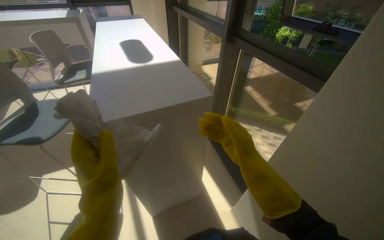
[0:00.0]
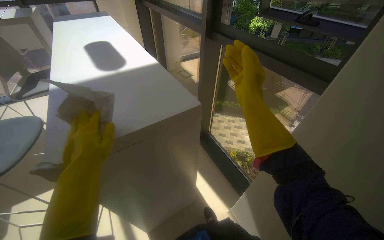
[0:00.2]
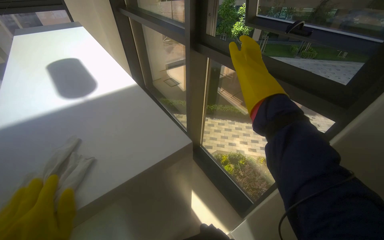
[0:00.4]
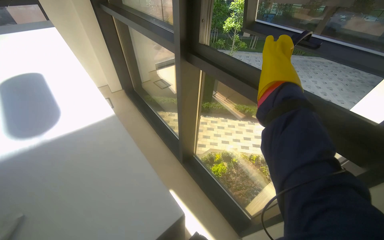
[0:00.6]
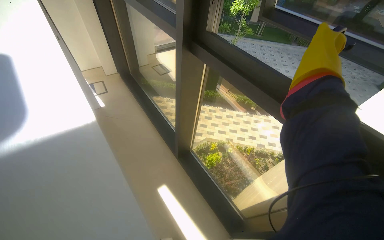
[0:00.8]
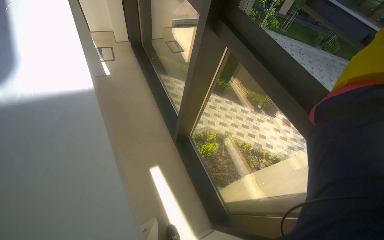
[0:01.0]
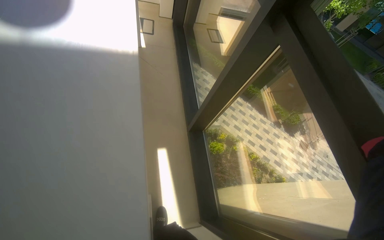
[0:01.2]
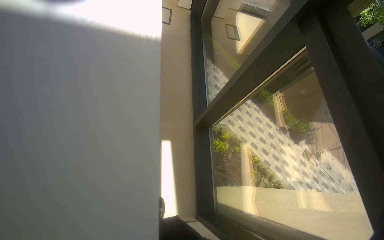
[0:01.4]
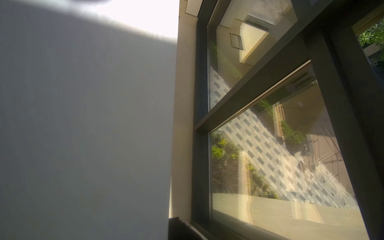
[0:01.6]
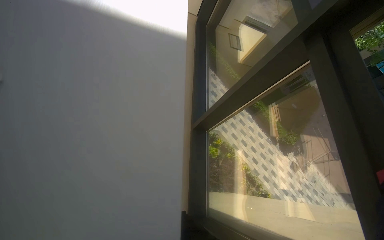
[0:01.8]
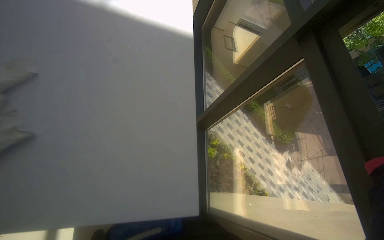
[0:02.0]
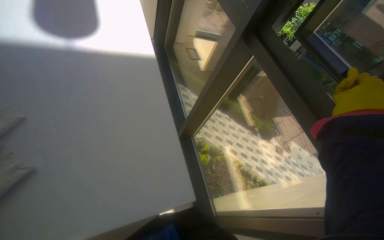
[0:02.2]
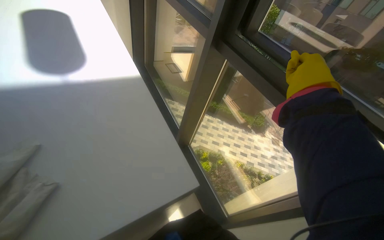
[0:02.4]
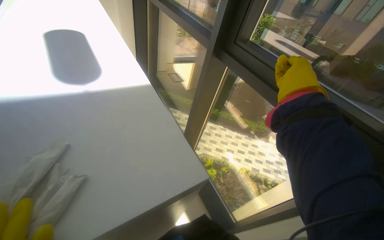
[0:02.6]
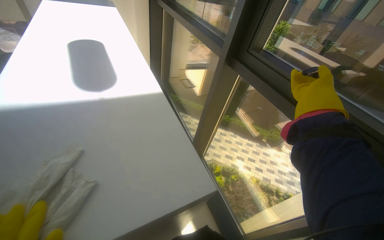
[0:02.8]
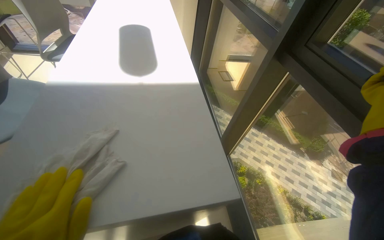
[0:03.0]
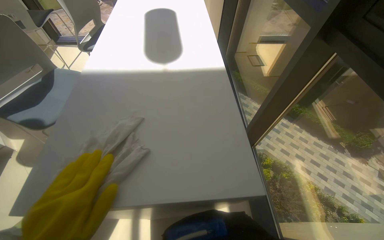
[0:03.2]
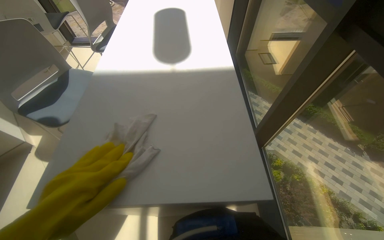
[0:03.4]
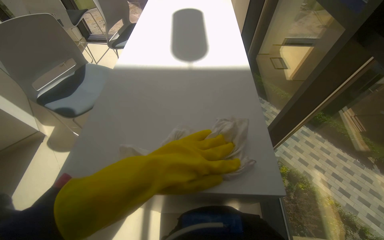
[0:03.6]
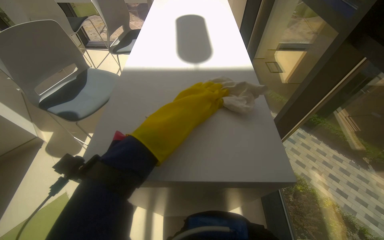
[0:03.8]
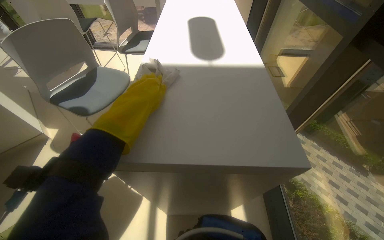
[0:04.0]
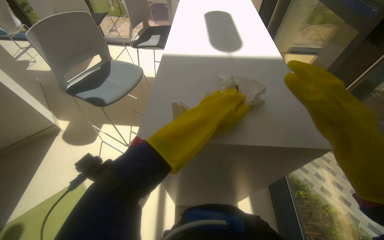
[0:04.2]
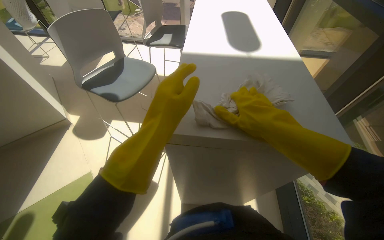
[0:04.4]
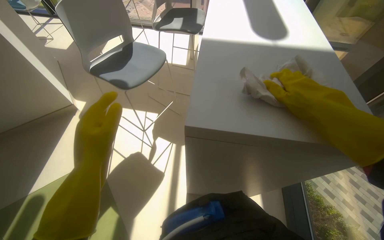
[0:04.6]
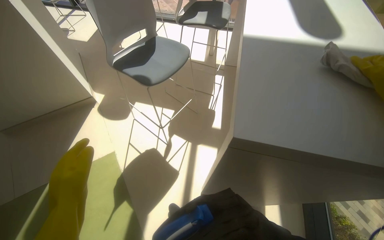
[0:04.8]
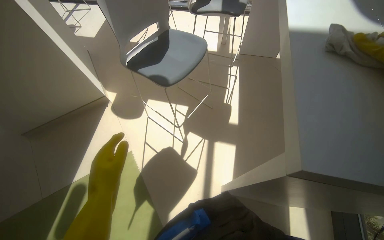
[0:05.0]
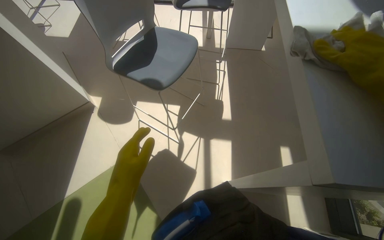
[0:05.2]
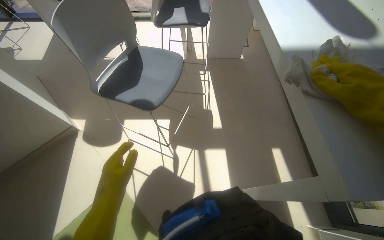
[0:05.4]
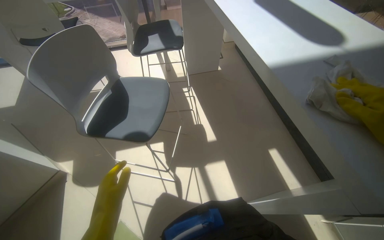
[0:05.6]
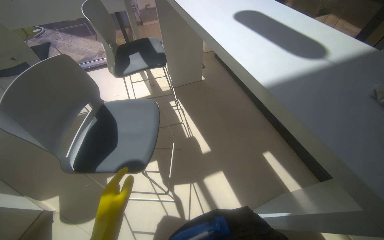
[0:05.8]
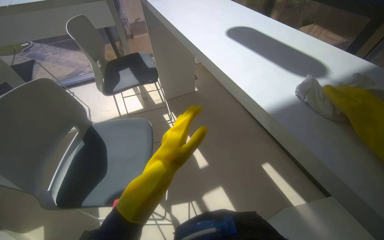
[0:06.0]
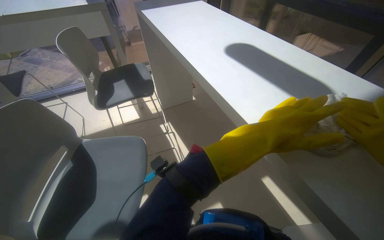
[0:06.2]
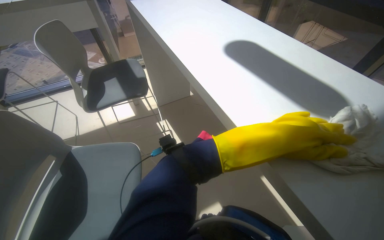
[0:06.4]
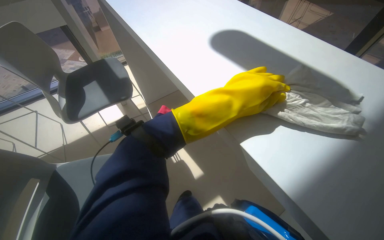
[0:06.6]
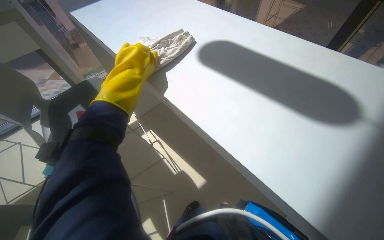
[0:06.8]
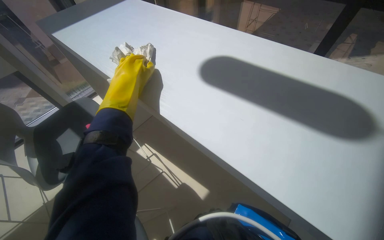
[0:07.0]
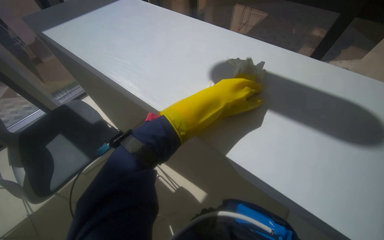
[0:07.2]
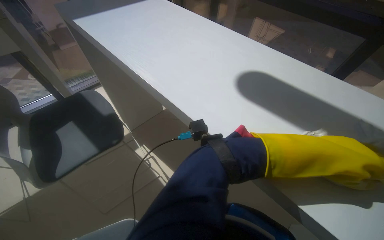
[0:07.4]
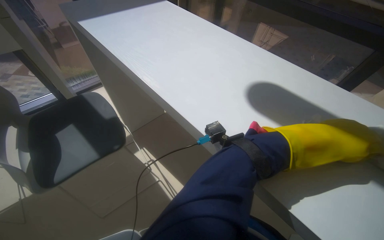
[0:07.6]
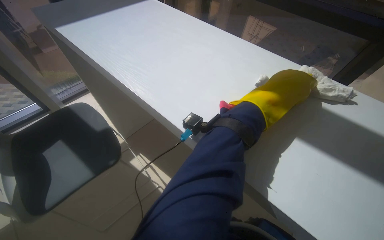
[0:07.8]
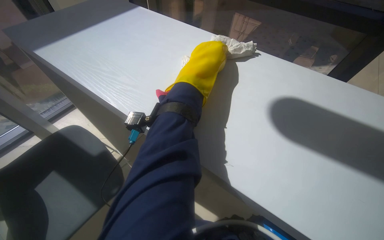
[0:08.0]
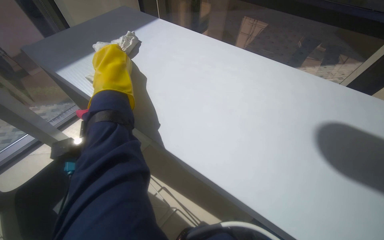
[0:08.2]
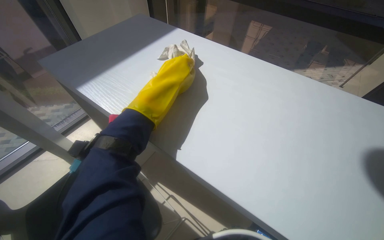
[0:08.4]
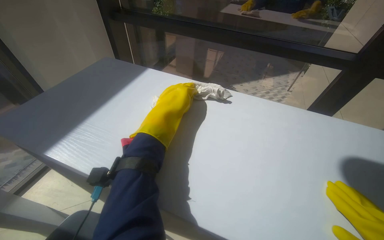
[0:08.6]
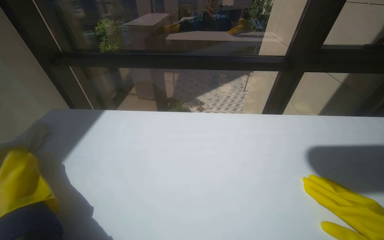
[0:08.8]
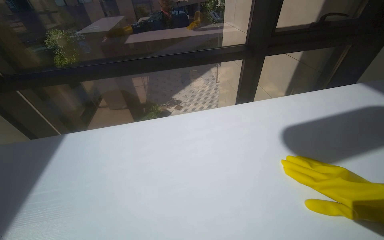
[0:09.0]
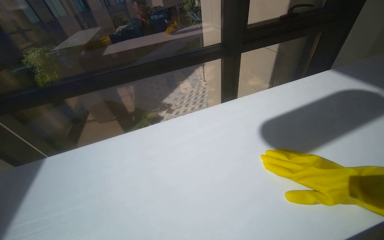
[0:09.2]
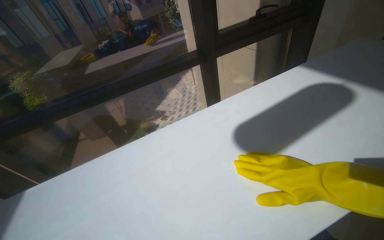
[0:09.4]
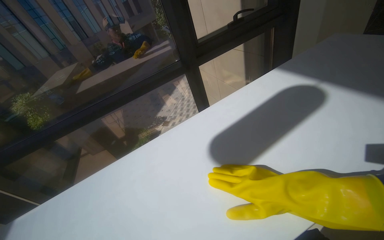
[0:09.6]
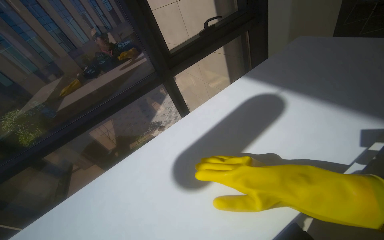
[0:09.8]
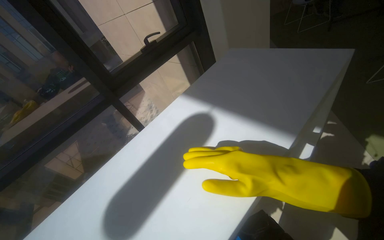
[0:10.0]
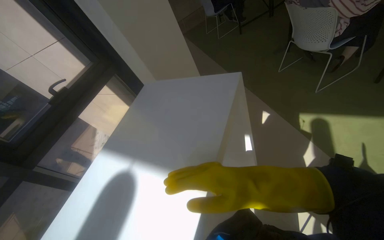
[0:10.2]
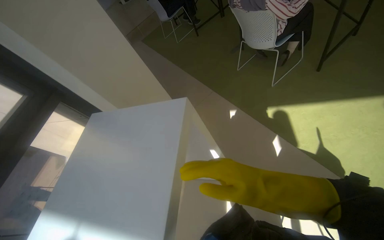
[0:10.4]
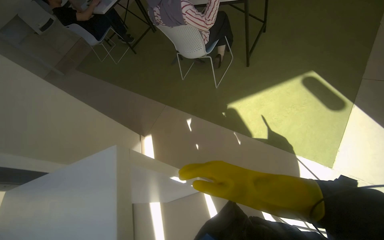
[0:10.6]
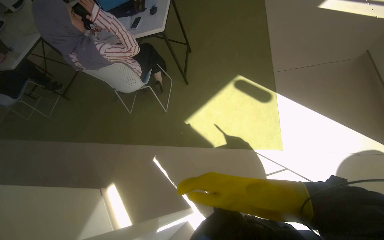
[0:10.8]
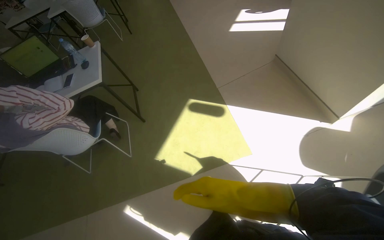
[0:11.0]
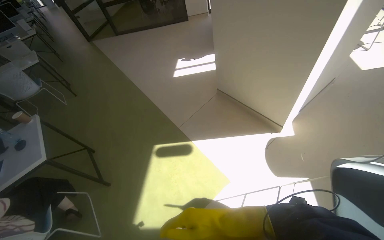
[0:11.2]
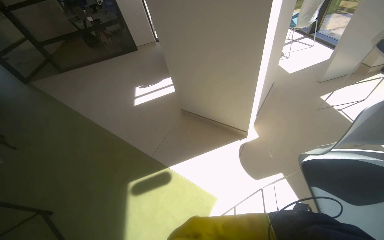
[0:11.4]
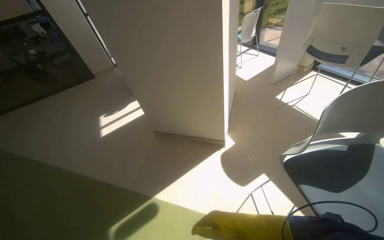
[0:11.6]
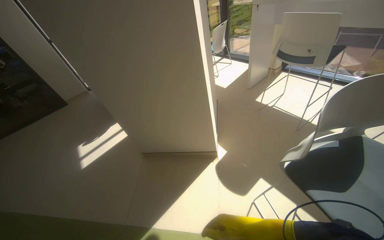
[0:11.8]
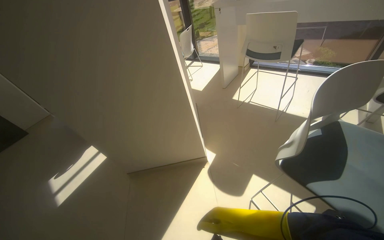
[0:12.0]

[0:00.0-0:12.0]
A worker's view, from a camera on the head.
Job: wiping surfaces.
The whole recording: Cleaning table surface. The worker wipes a long white table surface with a white cloth.
0:00.0 to 0:01.6: The camera is carried about 60 cm. The wearer looks roughly 15 degrees further downward. The scene turns some 30 degrees clockwise in the picture.
0:03.0 to 0:04.4: The head turns to the left by about 20 degrees.
0:04.4 to 0:06.0: The head travels about 60 cm. The head rotates roughly 30 degrees to the right.
0:06.0 to 0:07.6: The camera travels about 50 cm. The wearer looks roughly 20 degrees further to the right.
0:07.6 to 0:09.0: The wearer moves some 40 cm. The head rotates approximately 55 degrees to the right.
0:09.0 to 0:10.4: The camera travels some 80 cm. The wearer's head swings approximately 70 degrees to the right.
0:10.4 to 0:12.0: The head travels approximately 60 cm. The head turns to the right by approximately 145 degrees. The camera pitches upward, by roughly 50 degrees.

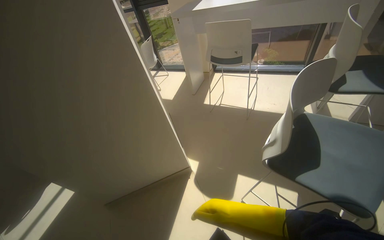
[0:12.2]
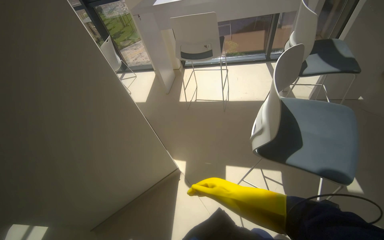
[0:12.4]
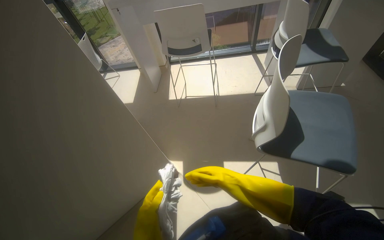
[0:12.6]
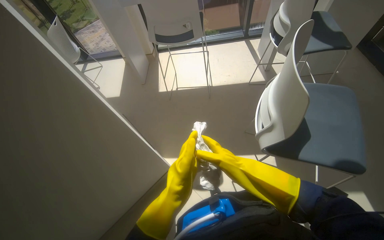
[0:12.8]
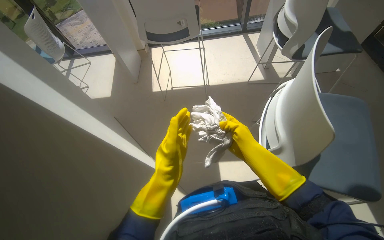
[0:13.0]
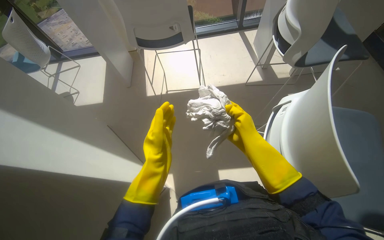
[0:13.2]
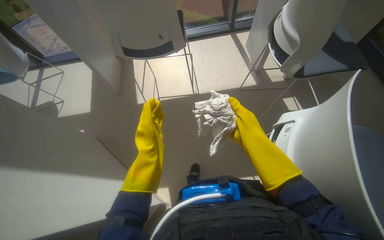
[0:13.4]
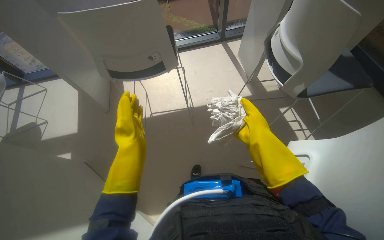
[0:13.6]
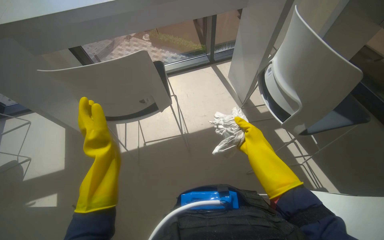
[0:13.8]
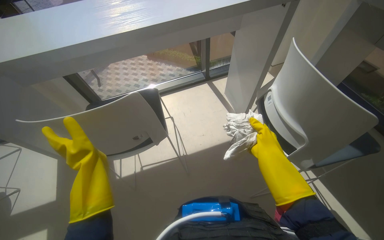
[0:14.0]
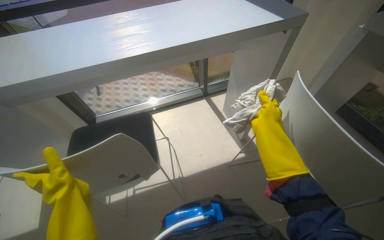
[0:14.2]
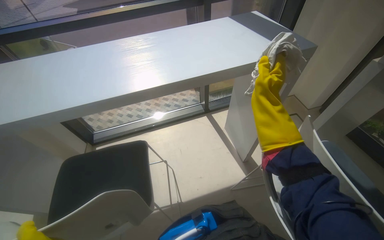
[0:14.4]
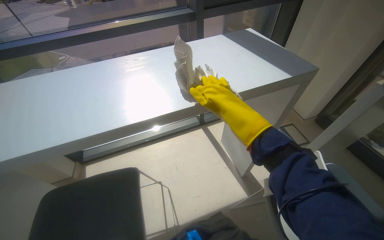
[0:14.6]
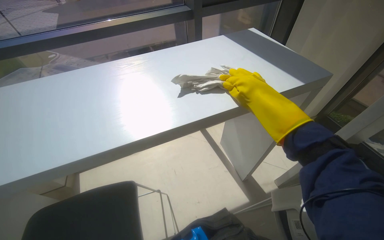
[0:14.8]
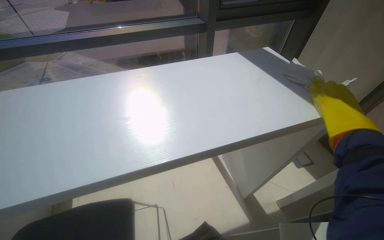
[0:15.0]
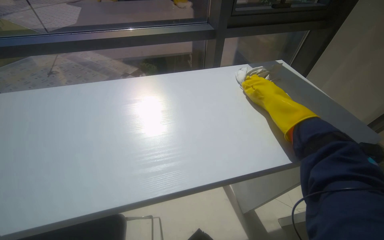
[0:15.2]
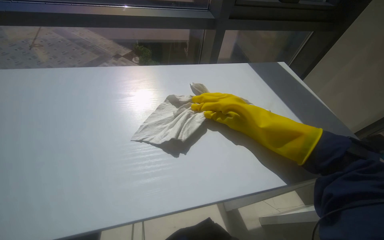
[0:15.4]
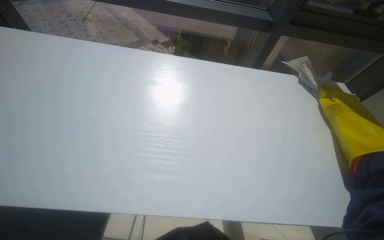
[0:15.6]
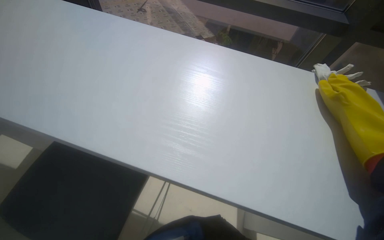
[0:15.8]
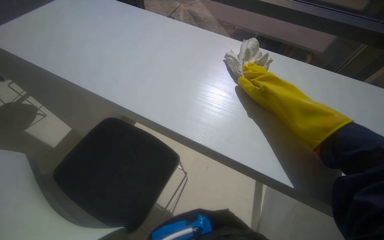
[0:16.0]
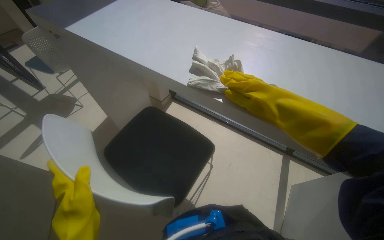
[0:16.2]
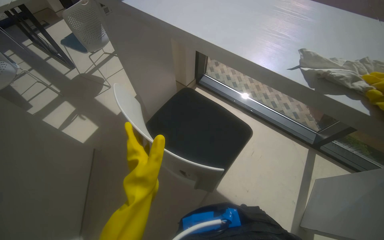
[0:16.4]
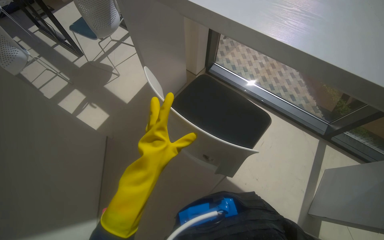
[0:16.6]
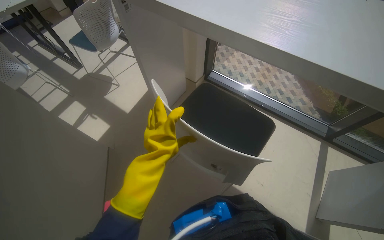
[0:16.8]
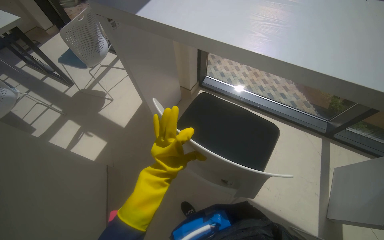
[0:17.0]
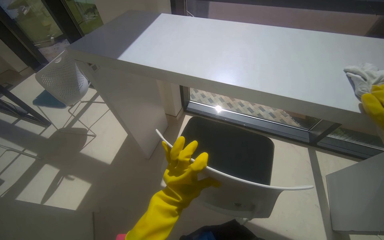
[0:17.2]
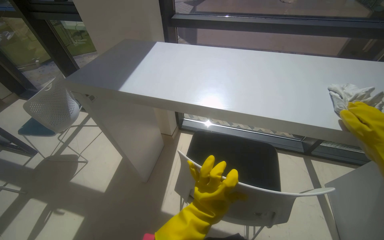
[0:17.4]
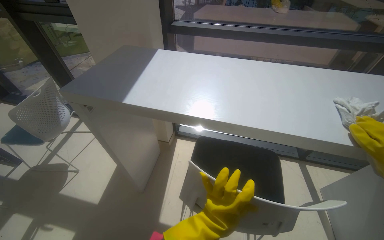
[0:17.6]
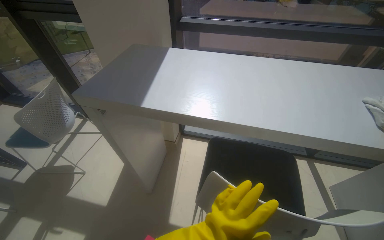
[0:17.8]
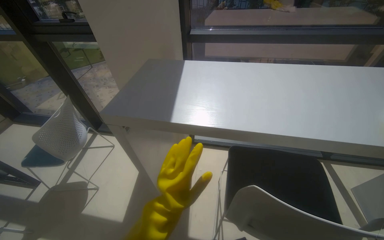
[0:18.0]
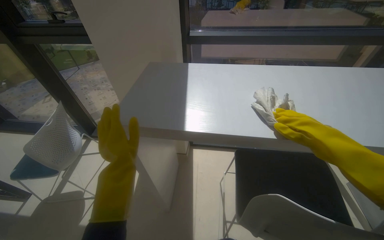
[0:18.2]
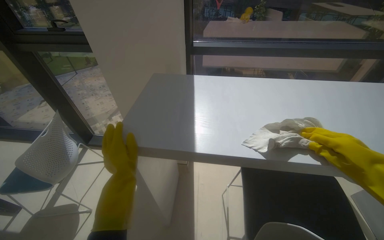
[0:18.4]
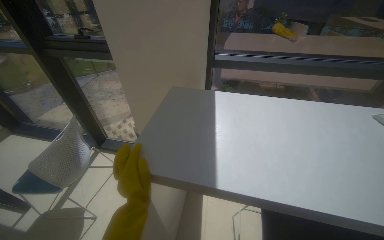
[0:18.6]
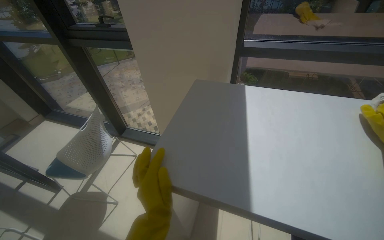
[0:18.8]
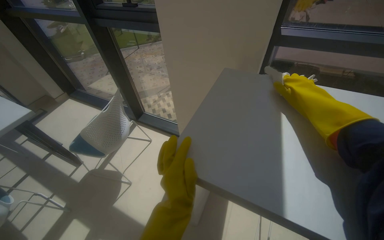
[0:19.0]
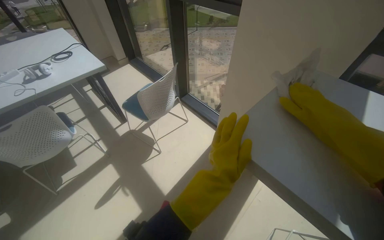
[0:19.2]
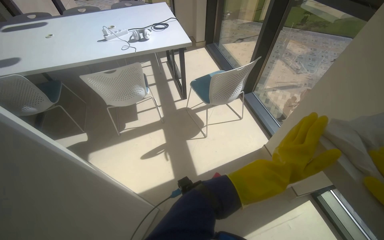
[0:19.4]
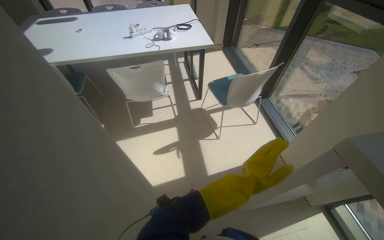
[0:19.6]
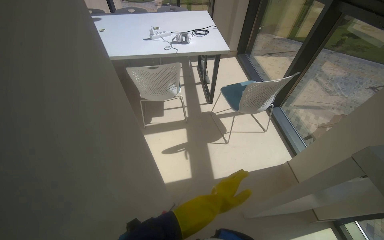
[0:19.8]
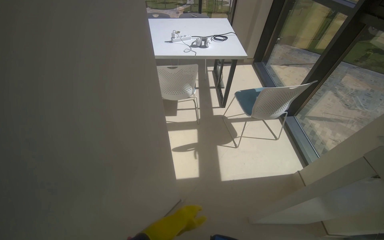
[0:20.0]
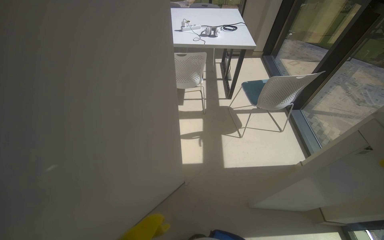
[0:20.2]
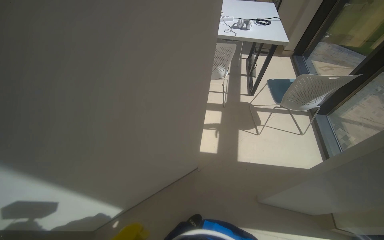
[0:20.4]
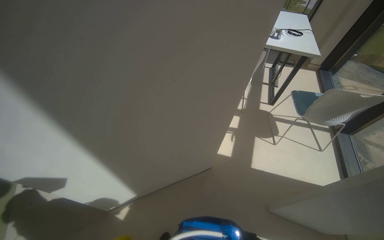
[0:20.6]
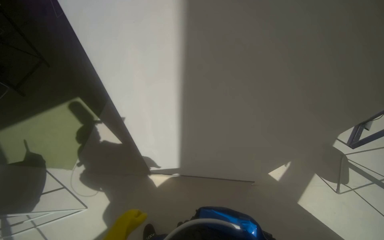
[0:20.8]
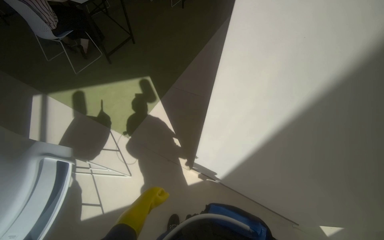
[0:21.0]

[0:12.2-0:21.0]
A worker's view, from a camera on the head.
Job: wiping surfaces.
The whole recording: Cleaning table surface. The worker wipes a long white table surface with a white cloth.
0:12.2 to 0:13.6: The camera travels some 60 cm. The wearer looks about 35 degrees further to the right.
0:13.6 to 0:15.2: The wearer moves roughly 90 cm. The view tilts about 15 degrees upward.
0:15.2 to 0:16.6: The wearer looks approximately 50 degrees further to the left. The wearer looks roughly 20 degrees further downward.
0:16.6 to 0:18.0: The head travels roughly 50 cm. The head turns to the right by about 25 degrees. The camera pitches upward, by roughly 20 degrees.
0:18.0 to 0:19.6: The wearer looks some 70 degrees further to the left.
0:19.6 to 0:21.0: The head travels some 70 cm. The wearer looks some 85 degrees further to the left.
